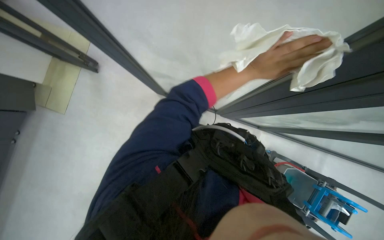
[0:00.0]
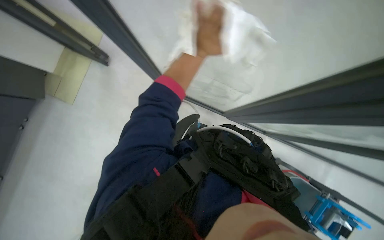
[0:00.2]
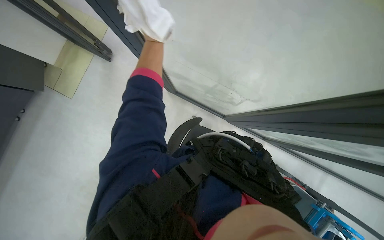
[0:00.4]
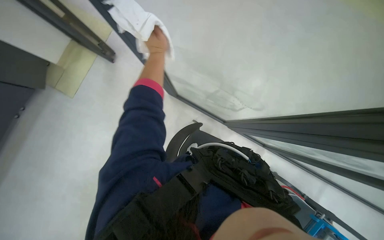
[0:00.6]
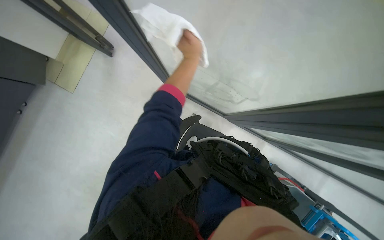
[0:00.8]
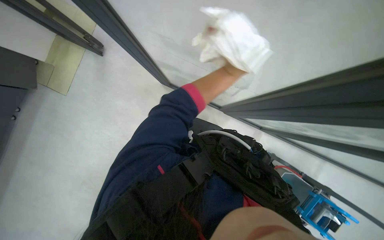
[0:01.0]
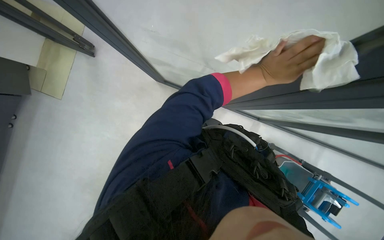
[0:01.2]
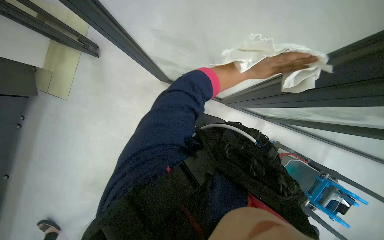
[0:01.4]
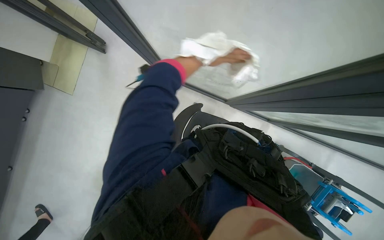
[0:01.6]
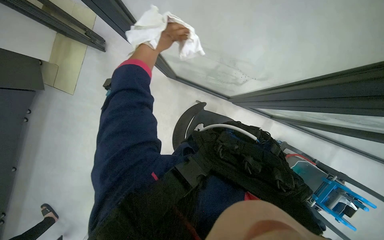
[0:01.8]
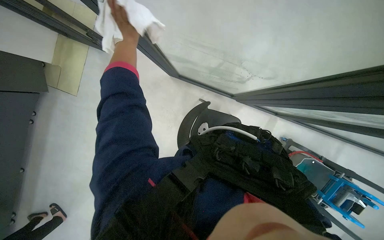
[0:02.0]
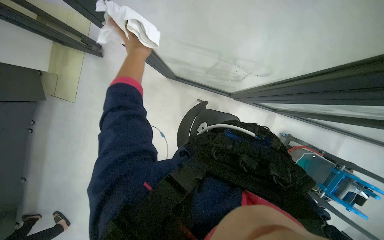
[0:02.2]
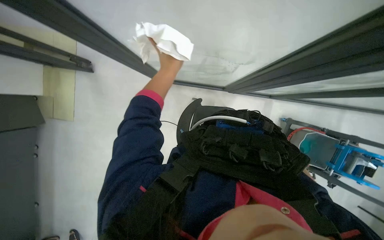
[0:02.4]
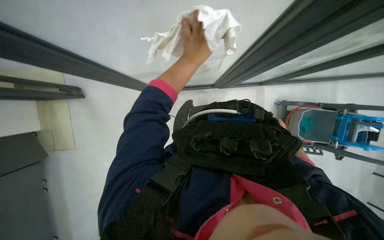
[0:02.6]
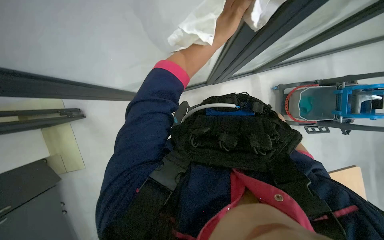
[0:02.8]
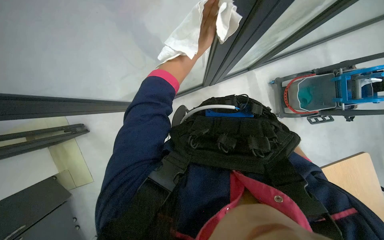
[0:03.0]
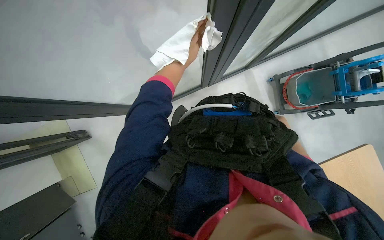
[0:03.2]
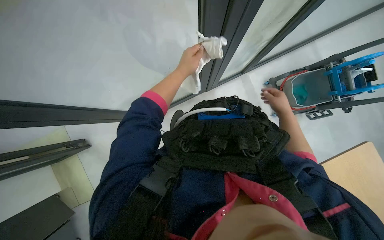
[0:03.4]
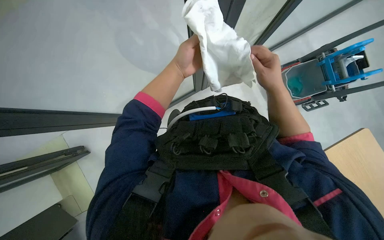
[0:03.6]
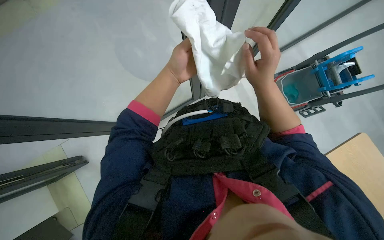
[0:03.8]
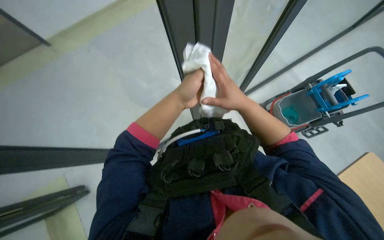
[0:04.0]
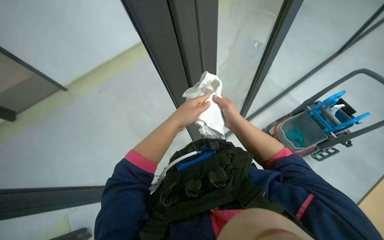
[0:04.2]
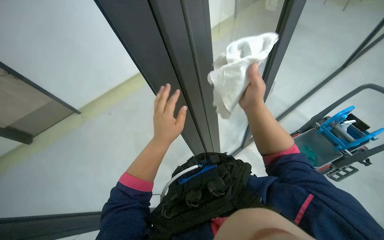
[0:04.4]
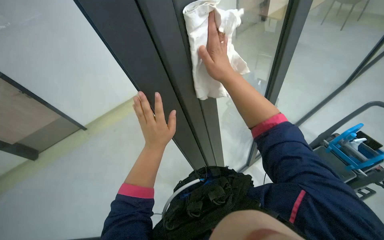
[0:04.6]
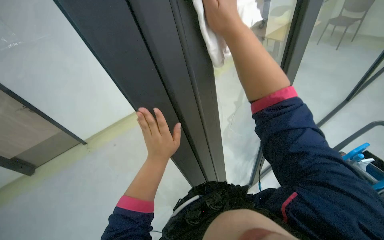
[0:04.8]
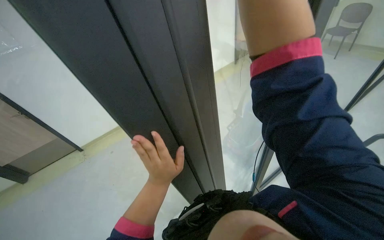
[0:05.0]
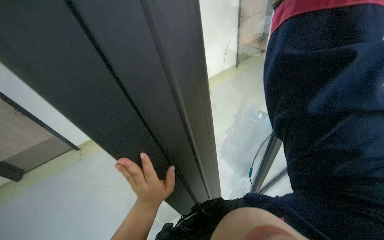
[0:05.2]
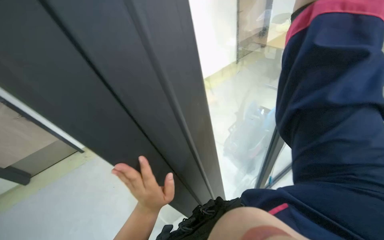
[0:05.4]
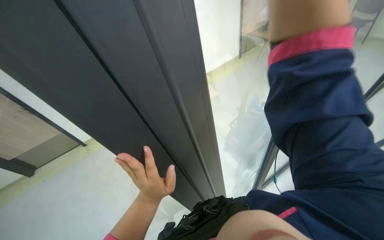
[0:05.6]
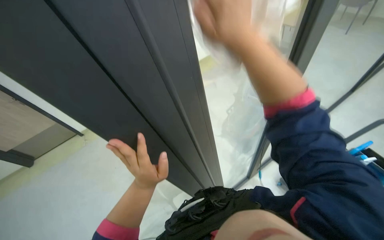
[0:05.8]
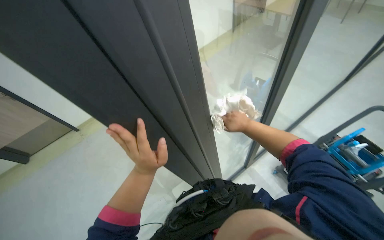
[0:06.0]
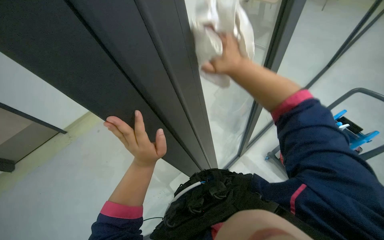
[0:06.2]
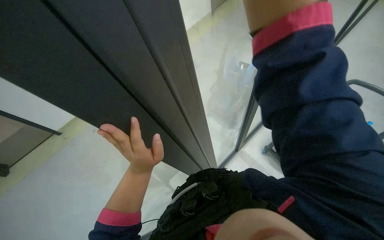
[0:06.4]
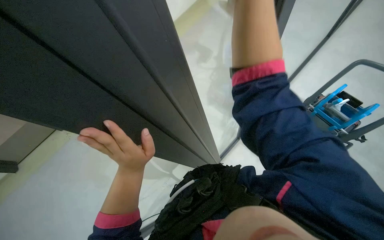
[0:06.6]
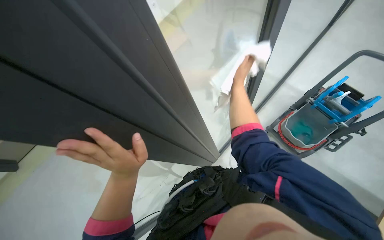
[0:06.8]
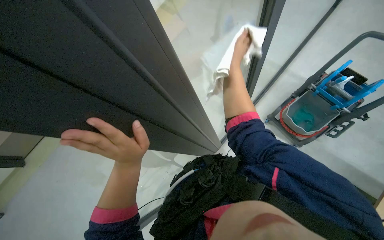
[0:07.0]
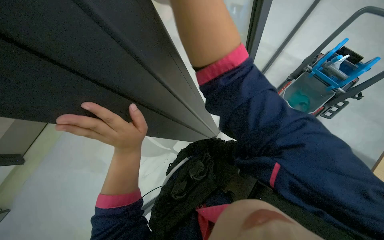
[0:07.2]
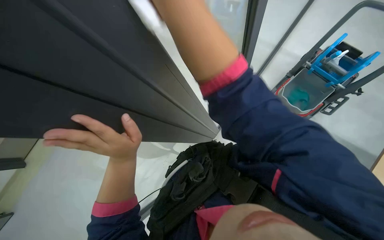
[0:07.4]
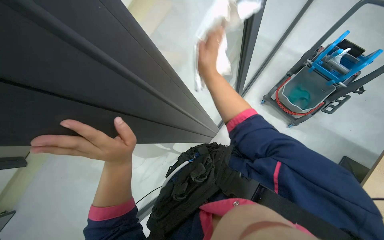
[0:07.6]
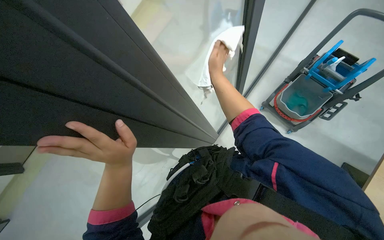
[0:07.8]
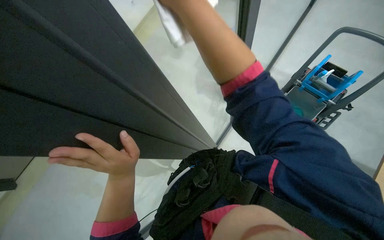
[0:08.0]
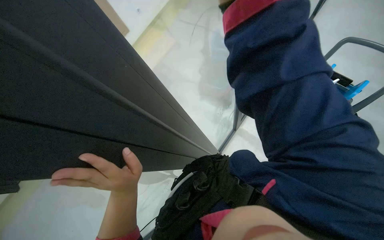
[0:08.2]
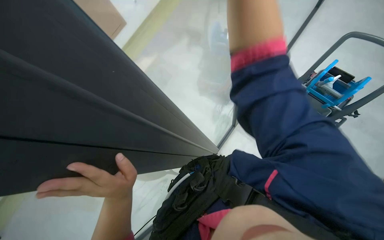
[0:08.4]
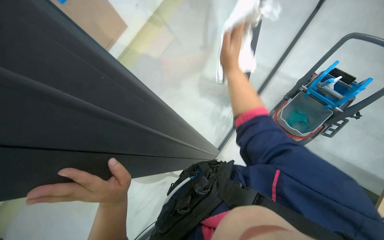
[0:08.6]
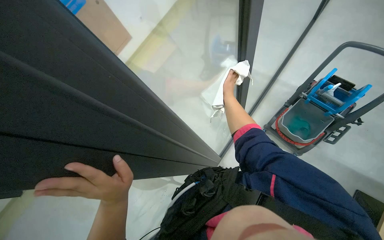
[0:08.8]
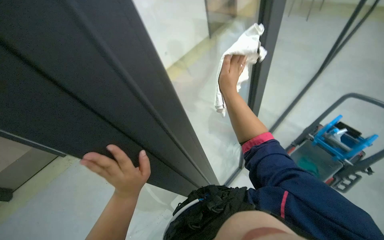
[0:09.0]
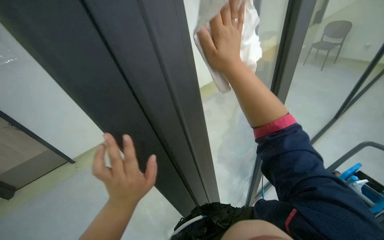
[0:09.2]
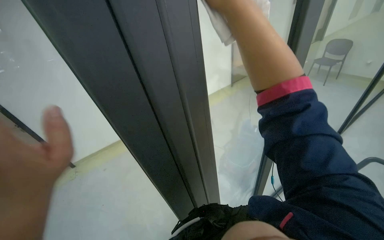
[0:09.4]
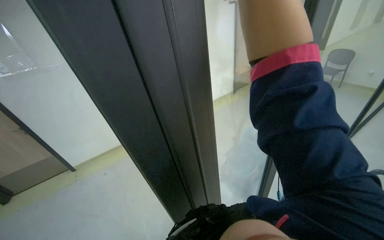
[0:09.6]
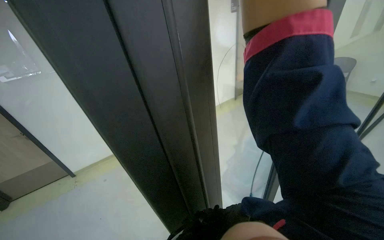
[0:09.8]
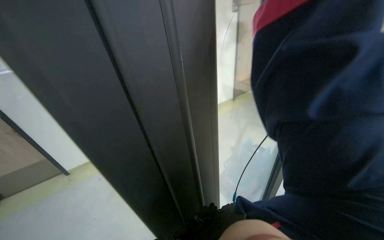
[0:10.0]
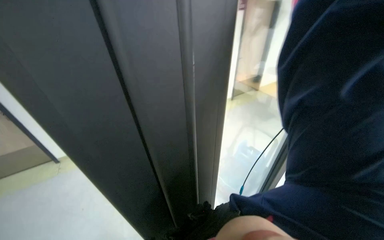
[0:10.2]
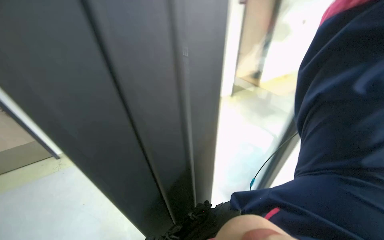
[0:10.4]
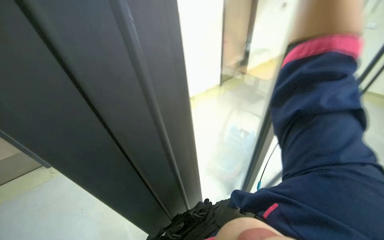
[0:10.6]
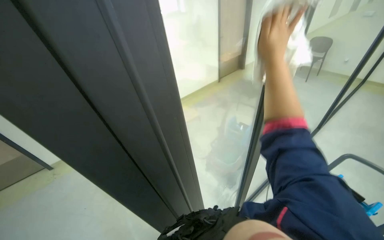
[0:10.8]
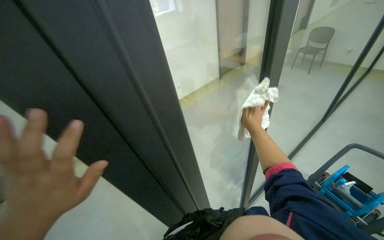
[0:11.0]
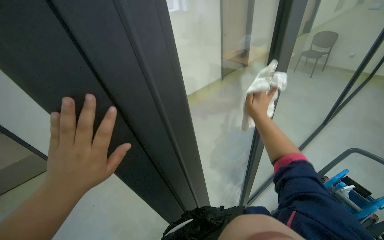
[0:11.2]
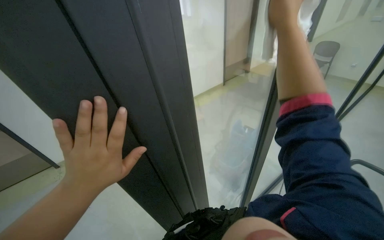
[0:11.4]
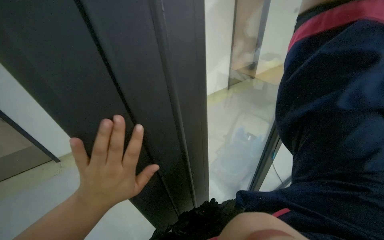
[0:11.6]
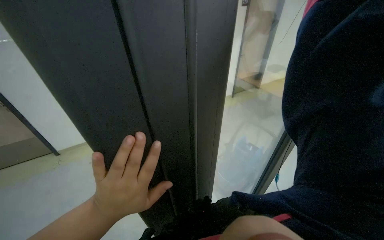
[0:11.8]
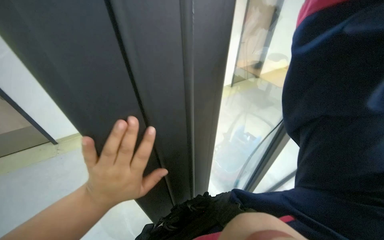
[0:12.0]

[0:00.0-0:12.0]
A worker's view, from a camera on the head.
Job: cleaning windows.
The whole recording: Cleaning glass partition. The worker wrings a cloth, then uses it and a spray bottle to clean the glass partition and nearby chairs.
0:01.6 to 0:03.0: Everything in view rotates some 45 degrees counterclockwise.
0:03.0 to 0:04.4: The view tilts roughly 35 degrees upward.
0:06.0 to 0:07.6: The view tips downward by roughly 15 degrees.
0:07.6 to 0:09.0: The camera pitches upward, by approximately 25 degrees.
0:09.0 to 0:10.4: The wearer looks approximately 20 degrees further upward.

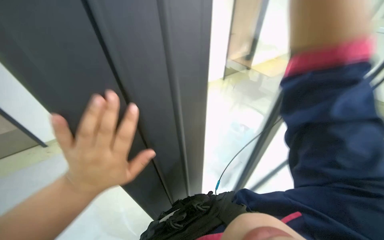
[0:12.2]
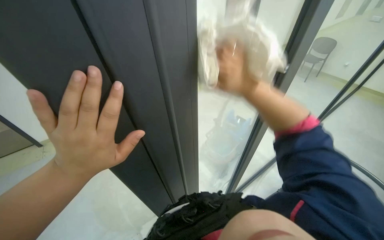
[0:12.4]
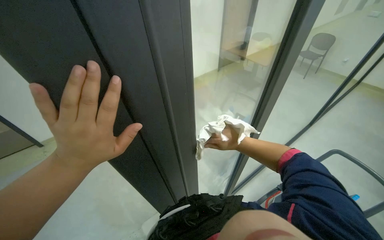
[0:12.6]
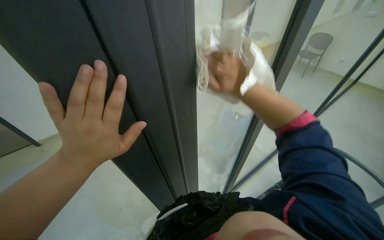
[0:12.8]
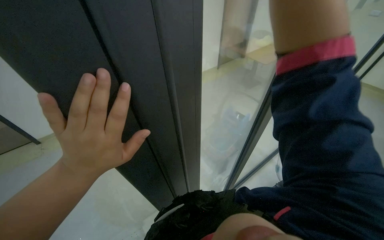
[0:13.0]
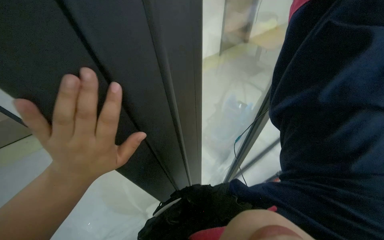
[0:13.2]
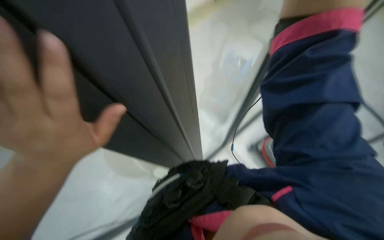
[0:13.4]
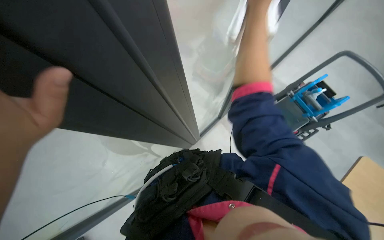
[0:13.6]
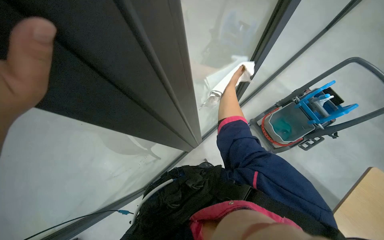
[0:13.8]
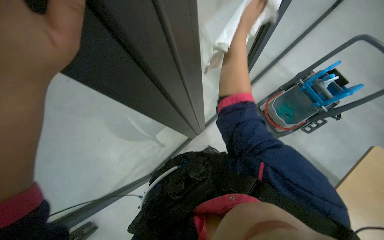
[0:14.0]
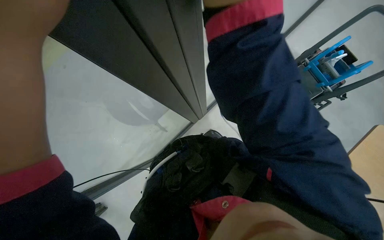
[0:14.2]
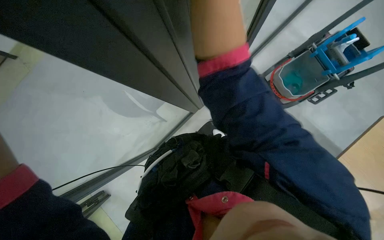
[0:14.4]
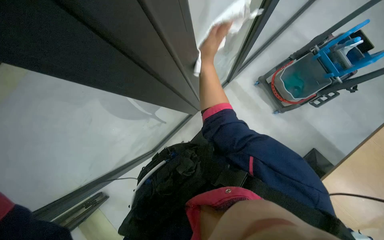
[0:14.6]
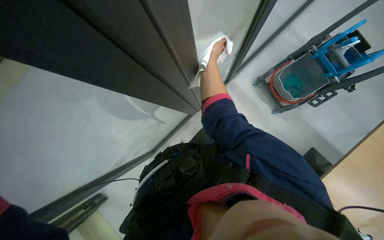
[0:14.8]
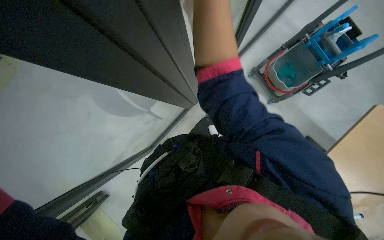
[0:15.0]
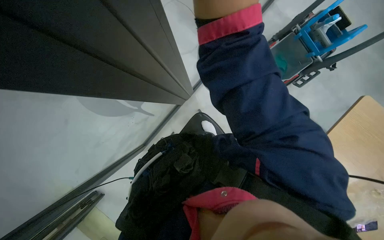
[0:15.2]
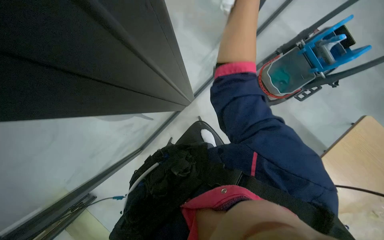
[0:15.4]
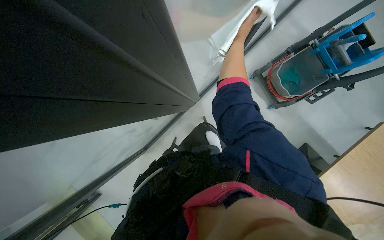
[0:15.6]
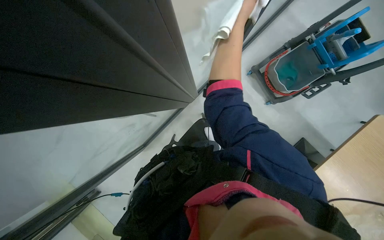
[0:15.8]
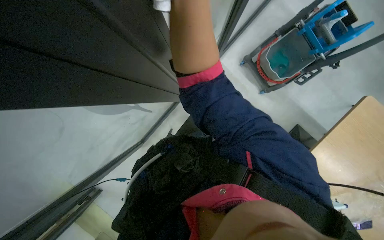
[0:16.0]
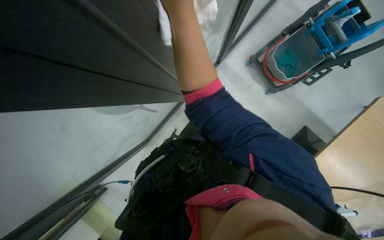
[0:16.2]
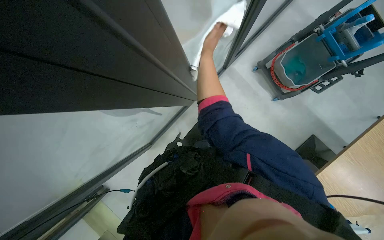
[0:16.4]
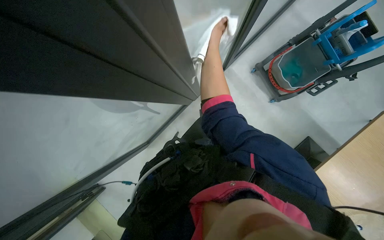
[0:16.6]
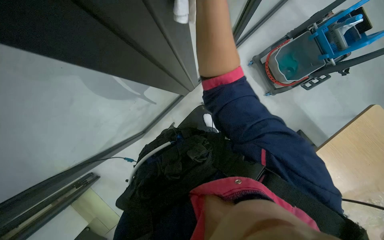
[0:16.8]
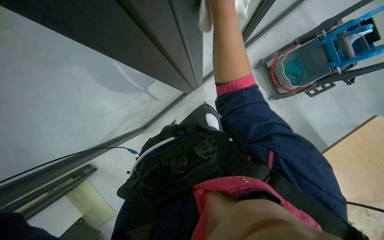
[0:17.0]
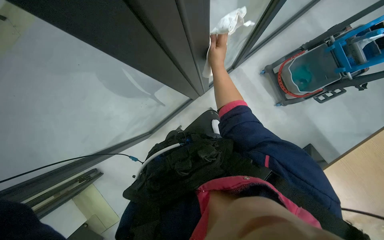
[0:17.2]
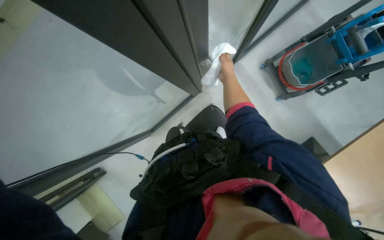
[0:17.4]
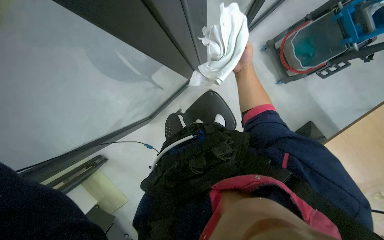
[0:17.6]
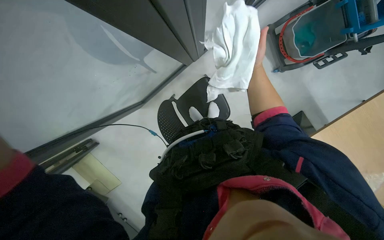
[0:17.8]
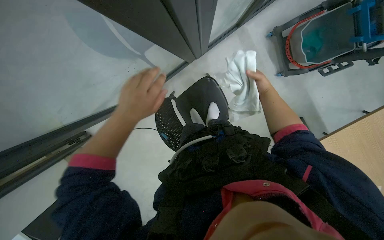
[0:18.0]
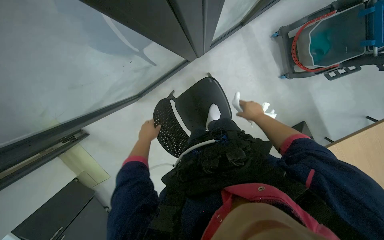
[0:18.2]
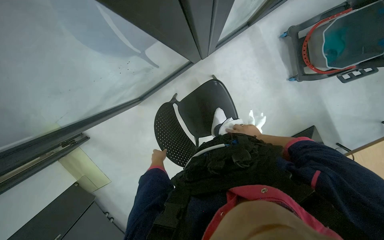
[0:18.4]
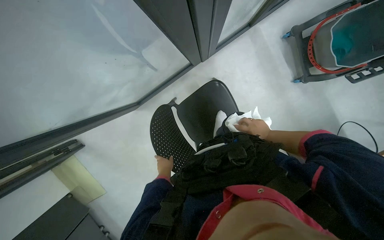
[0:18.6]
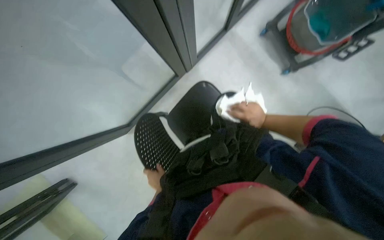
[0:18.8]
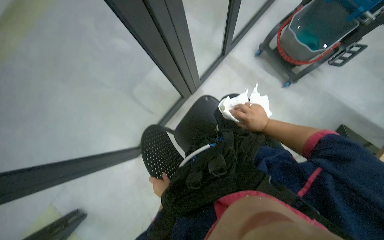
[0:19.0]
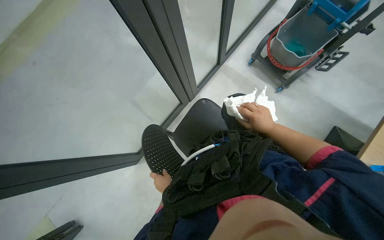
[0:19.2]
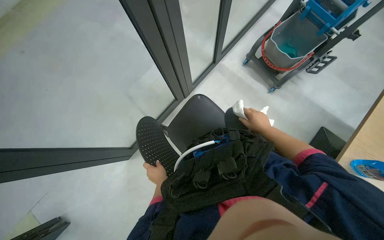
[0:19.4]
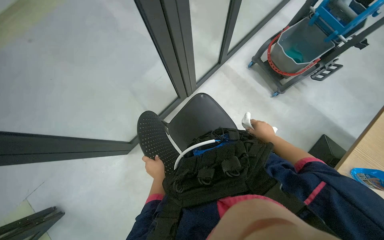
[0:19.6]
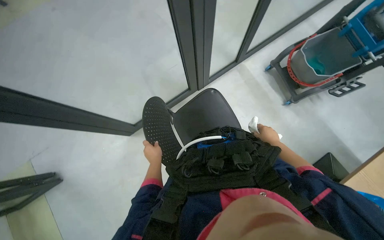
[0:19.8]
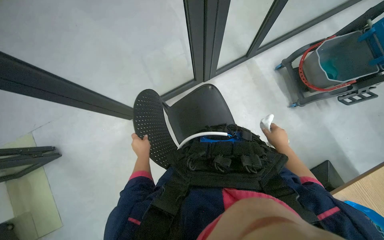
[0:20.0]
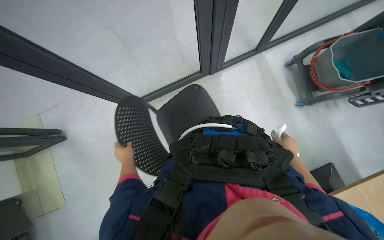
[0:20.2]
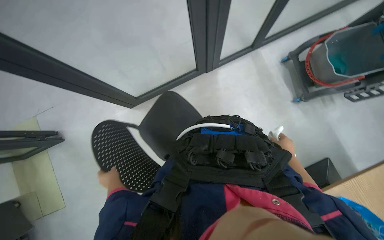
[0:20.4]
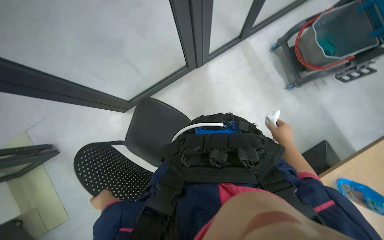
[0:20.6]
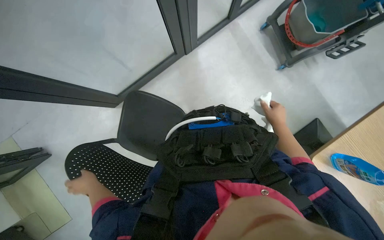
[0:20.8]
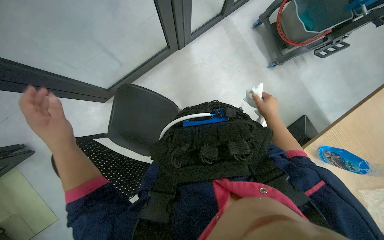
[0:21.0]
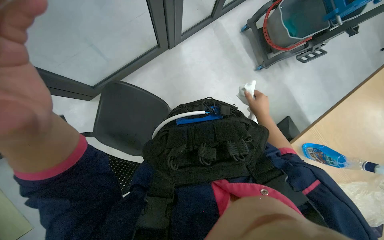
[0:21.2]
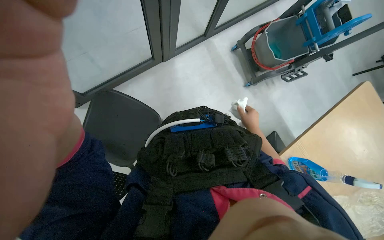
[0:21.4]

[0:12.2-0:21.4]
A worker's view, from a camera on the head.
Job: cleaning windows.
The whole recording: Cleaning glass partition. The worker wrings a cloth, then uses it and a spray bottle to clean the glass partition and nearby chairs.
0:12.2 to 0:13.8: The camera pitches downward, by about 30 degrees.
0:13.8 to 0:15.2: The wearer looks about 15 degrees further downward.
0:18.4 to 0:19.8: The camera pitches upward, by some 25 degrees.
0:19.8 to 0:21.4: The right hand heads nearer to the camera, covering approximately 10 cm.
